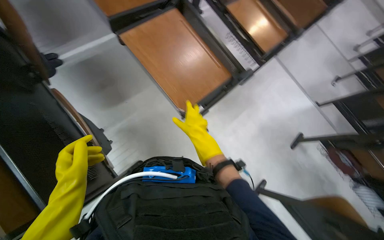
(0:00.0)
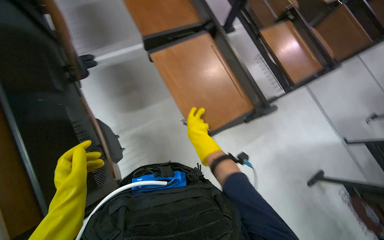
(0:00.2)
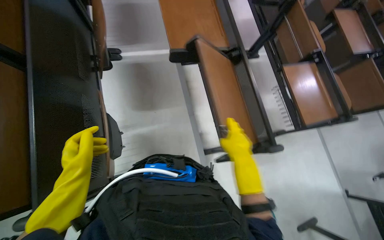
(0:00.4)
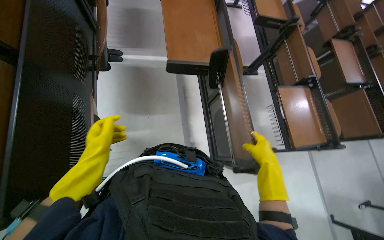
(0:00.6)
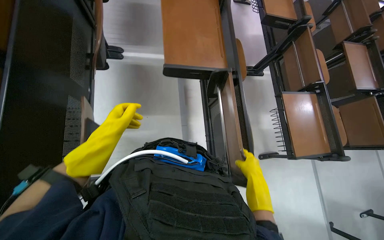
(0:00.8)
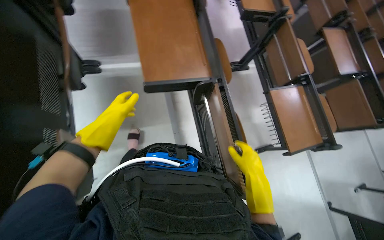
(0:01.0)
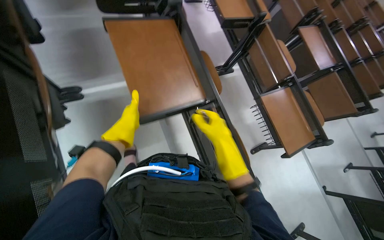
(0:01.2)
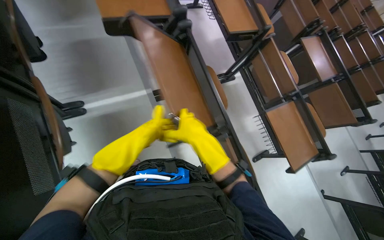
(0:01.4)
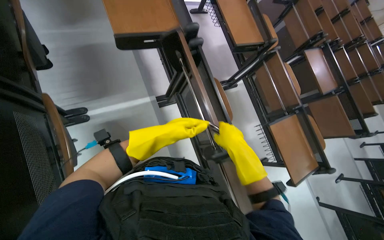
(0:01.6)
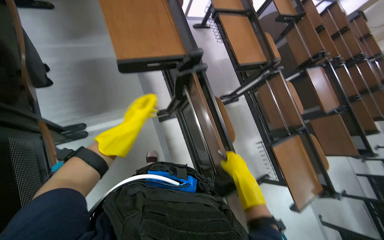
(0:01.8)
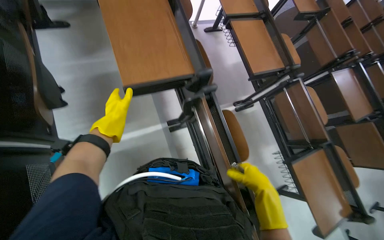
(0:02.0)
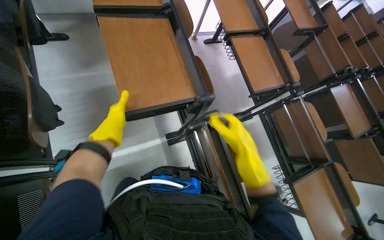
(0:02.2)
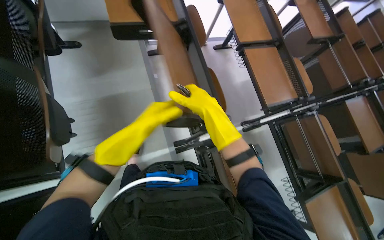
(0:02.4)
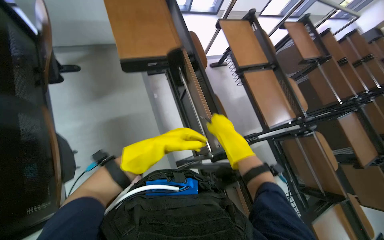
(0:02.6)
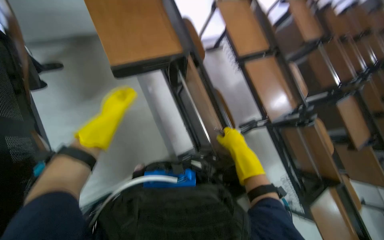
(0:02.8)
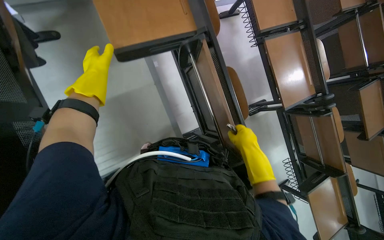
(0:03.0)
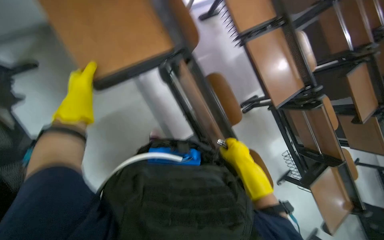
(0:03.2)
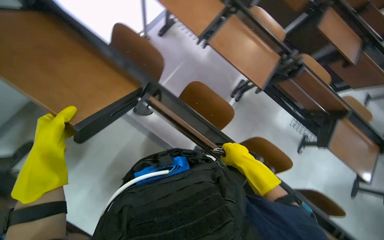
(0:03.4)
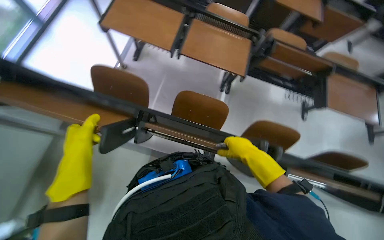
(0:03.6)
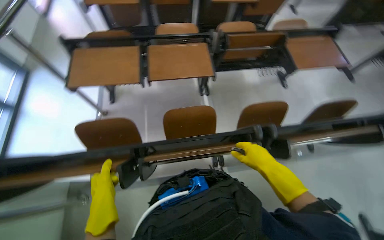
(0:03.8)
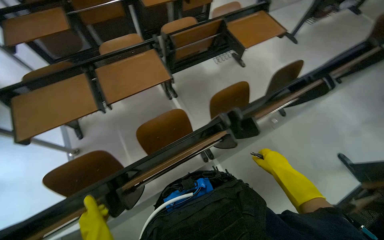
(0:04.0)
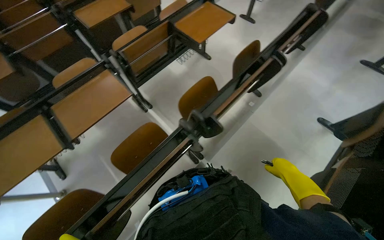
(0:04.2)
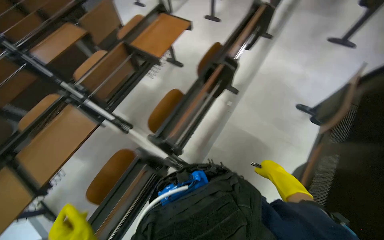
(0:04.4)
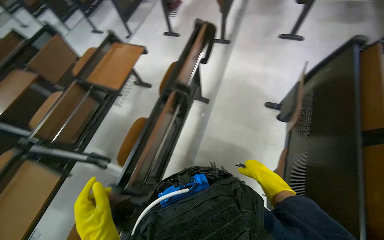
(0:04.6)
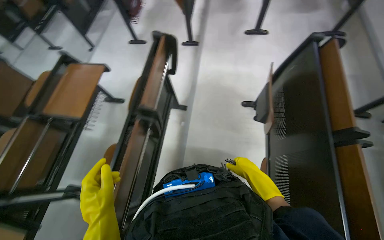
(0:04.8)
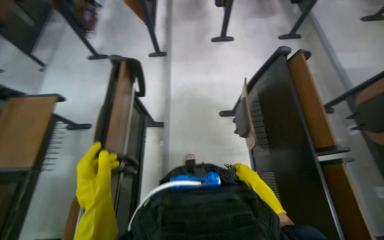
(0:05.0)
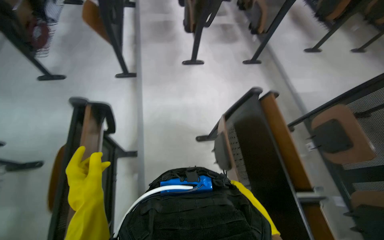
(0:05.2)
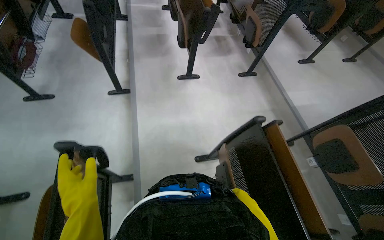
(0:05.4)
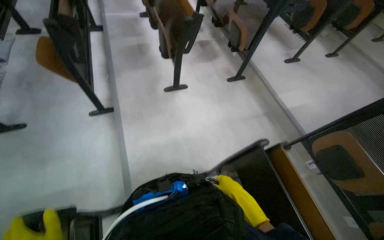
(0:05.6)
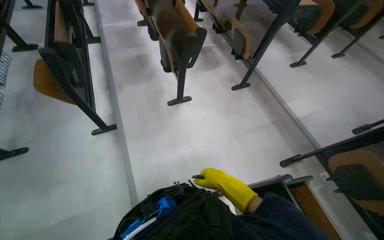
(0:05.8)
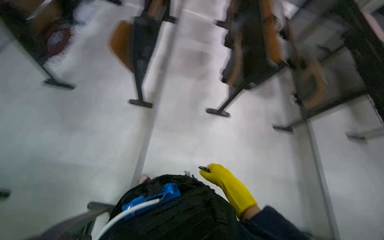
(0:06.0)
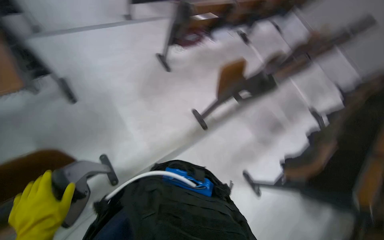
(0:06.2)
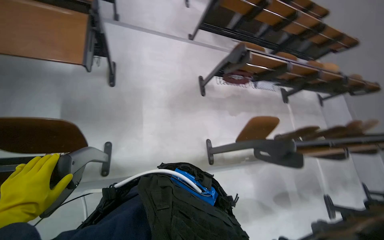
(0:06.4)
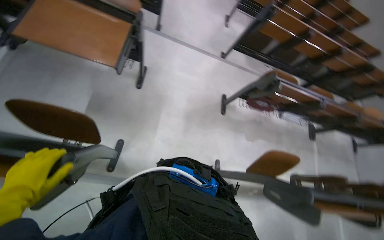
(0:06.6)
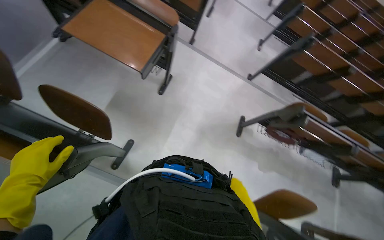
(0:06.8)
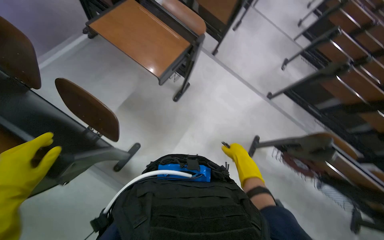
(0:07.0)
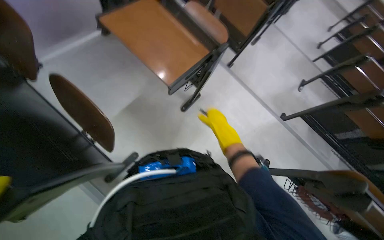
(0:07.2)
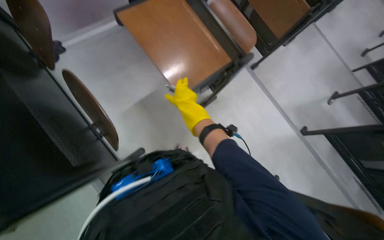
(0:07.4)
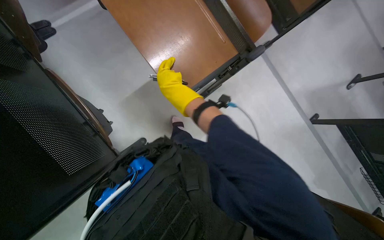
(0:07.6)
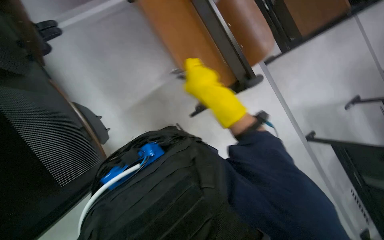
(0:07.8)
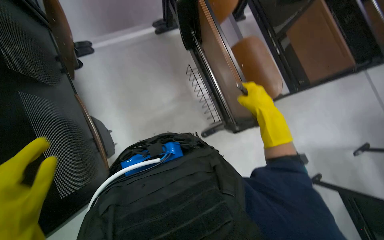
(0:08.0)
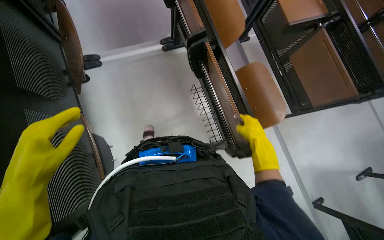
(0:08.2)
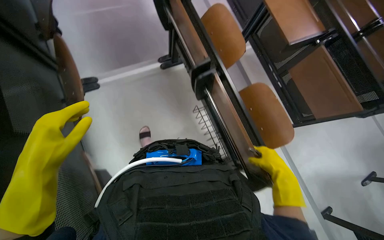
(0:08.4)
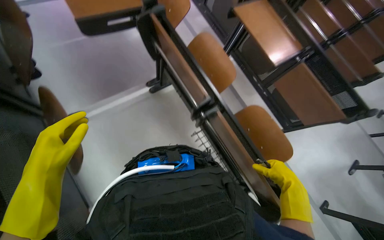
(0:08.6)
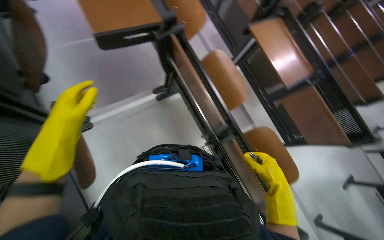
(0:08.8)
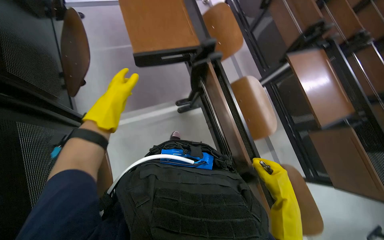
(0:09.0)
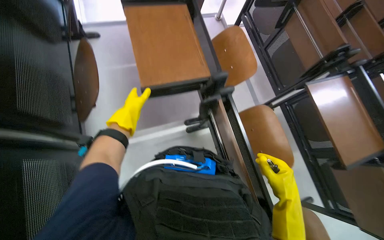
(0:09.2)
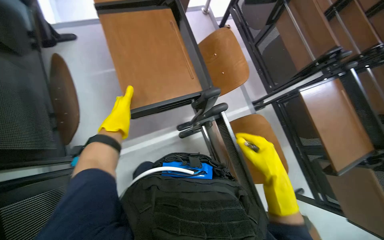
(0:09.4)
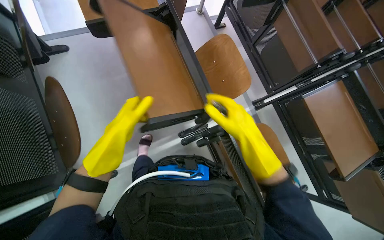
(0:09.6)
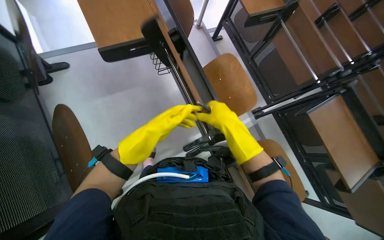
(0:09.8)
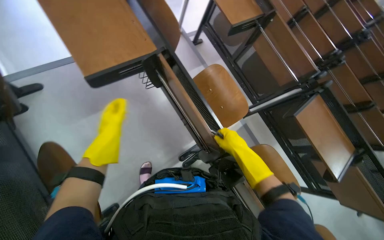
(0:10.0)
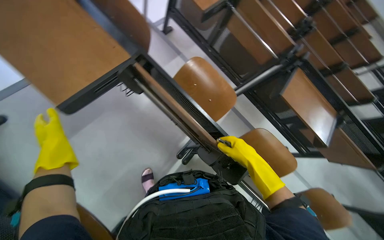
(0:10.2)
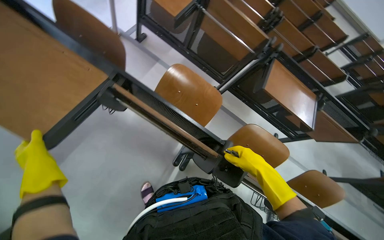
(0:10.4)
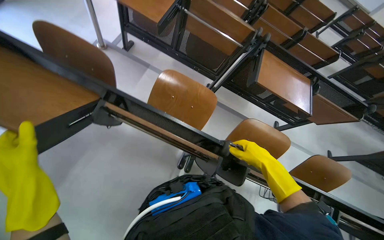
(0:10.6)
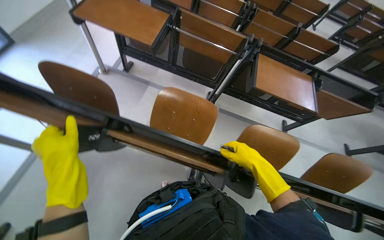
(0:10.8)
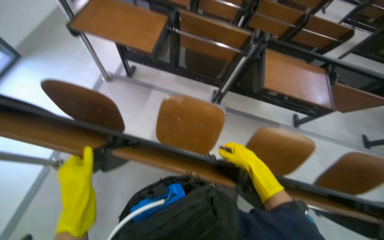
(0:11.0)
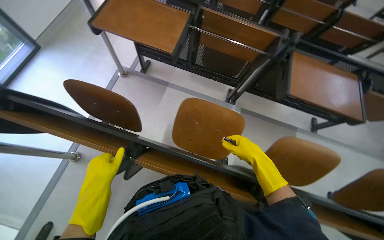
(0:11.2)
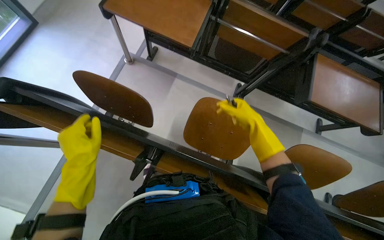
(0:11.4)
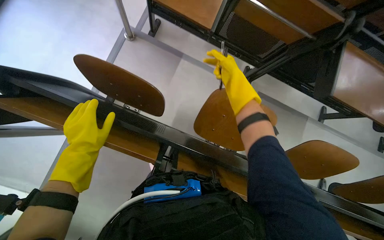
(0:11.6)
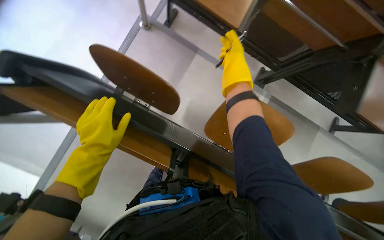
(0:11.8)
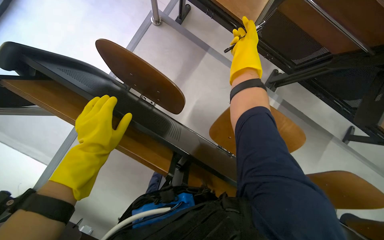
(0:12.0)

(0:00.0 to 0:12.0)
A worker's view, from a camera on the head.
Job: organizing items.
The whole recording: Collecting papers from desks. The worker collects papers and booklets from the classroom desks.
0:00.0 - 0:01.6: The camera is carried roughly 70 cm.
0:01.6 - 0:03.0: The head travels about 80 cm. The view tips downward by approximately 15 degrees.
0:03.0 - 0:04.4: The head travels about 50 cm. The head rotates some 115 degrees to the right.
0:04.4 - 0:06.0: The head travels roughly 1.5 m. The head turns to the right by some 35 degrees.
0:06.0 - 0:07.6: The wearer moves some 70 cm. The head turns to the left by about 115 degrees. The camera pitches upward, by some 25 degrees.
0:07.6 - 0:09.0: The head travels approximately 60 cm. The view tilts approximately 20 degrees upward.
0:09.0 - 0:10.4: The head travels roughly 70 cm. The wearer's head swings some 40 degrees to the right.
0:10.4 - 0:12.0: The wearer moves about 50 cm. The camera pitches downward, by approximately 20 degrees.

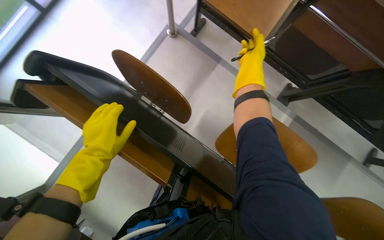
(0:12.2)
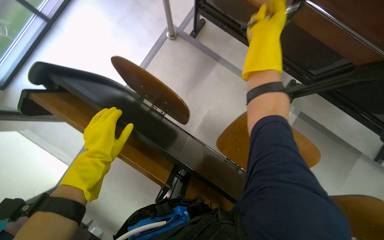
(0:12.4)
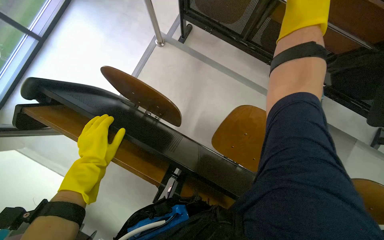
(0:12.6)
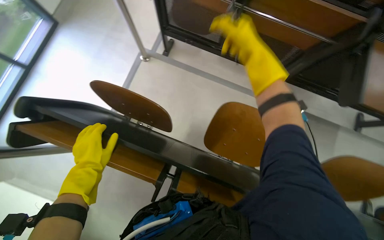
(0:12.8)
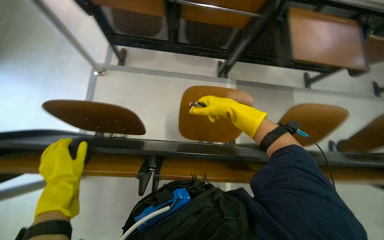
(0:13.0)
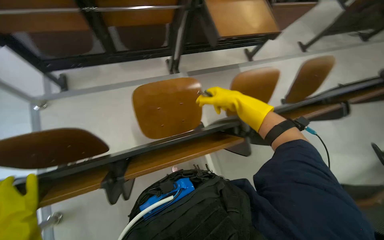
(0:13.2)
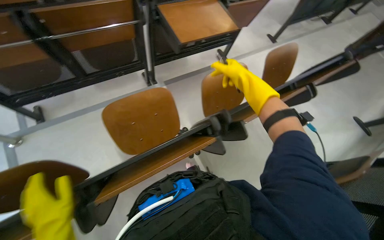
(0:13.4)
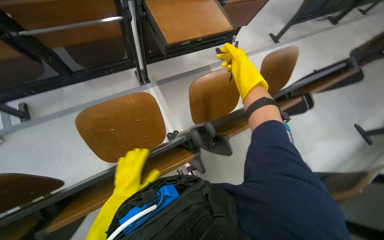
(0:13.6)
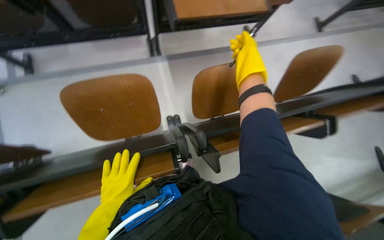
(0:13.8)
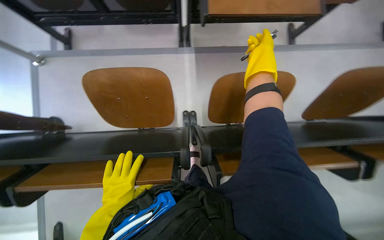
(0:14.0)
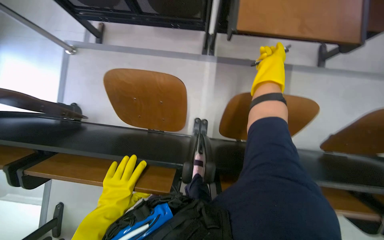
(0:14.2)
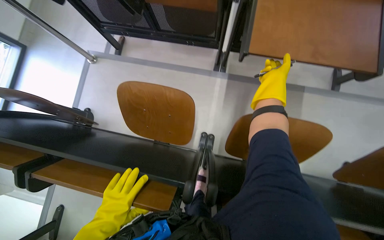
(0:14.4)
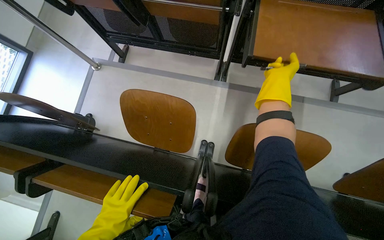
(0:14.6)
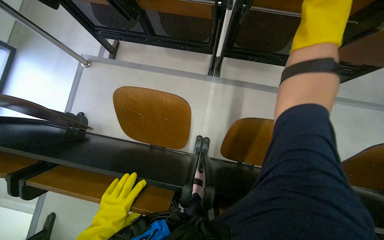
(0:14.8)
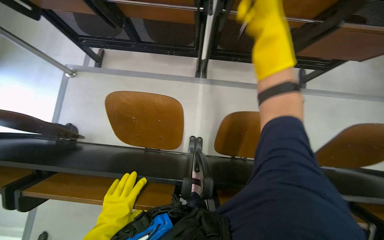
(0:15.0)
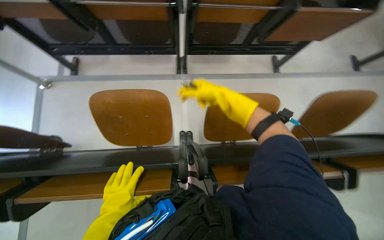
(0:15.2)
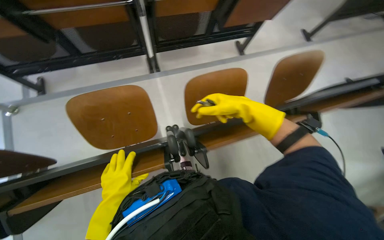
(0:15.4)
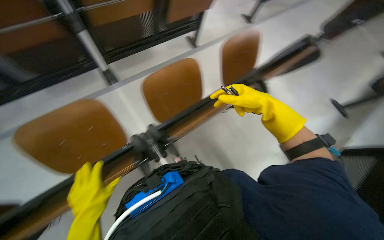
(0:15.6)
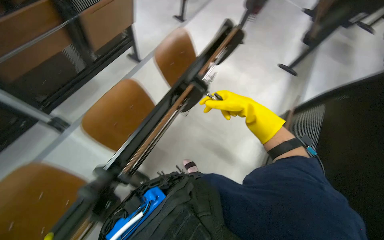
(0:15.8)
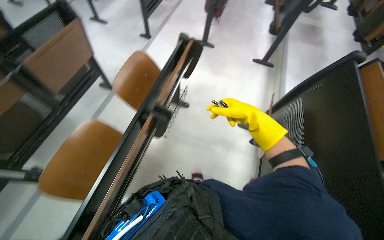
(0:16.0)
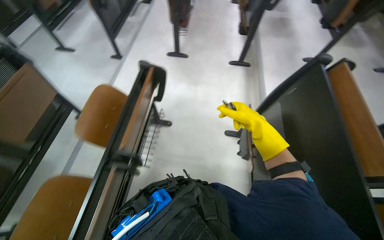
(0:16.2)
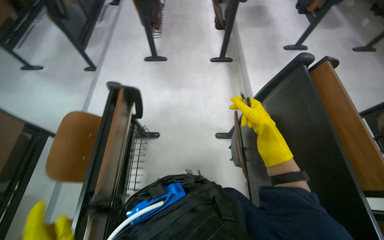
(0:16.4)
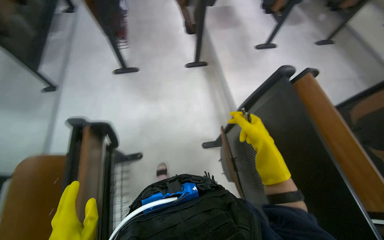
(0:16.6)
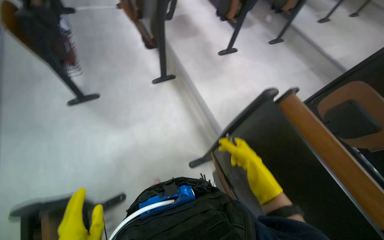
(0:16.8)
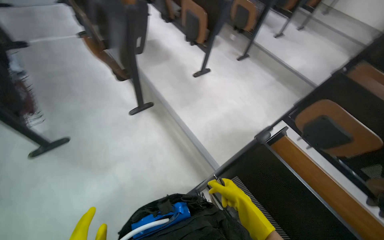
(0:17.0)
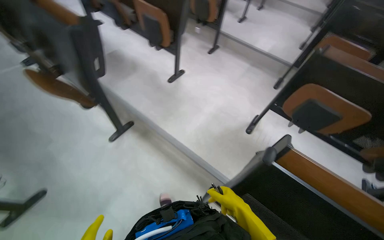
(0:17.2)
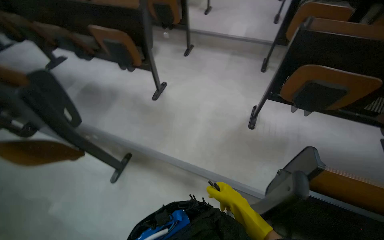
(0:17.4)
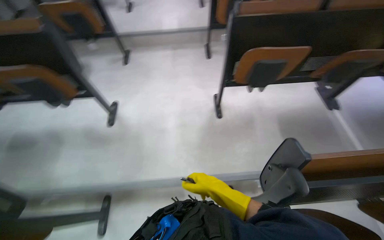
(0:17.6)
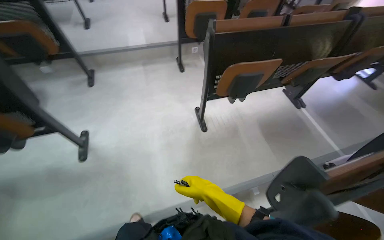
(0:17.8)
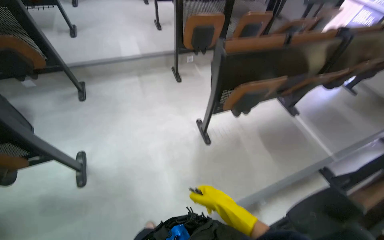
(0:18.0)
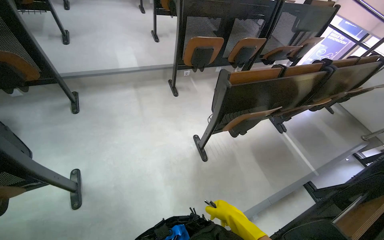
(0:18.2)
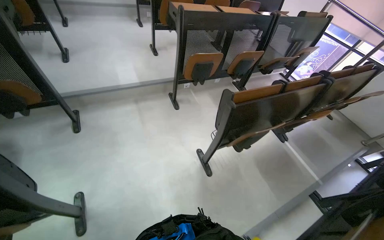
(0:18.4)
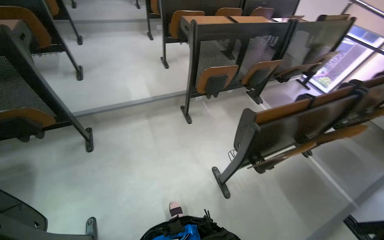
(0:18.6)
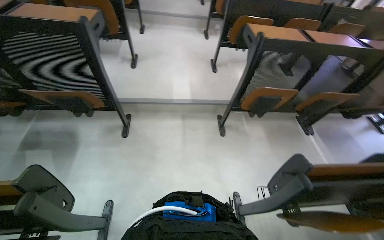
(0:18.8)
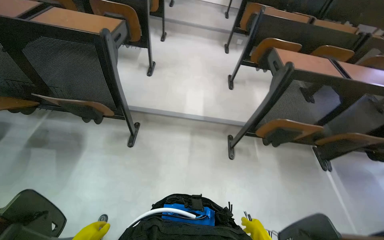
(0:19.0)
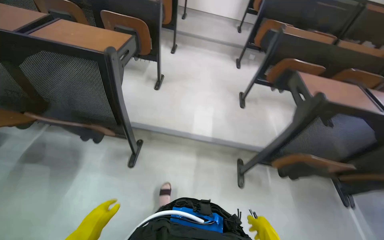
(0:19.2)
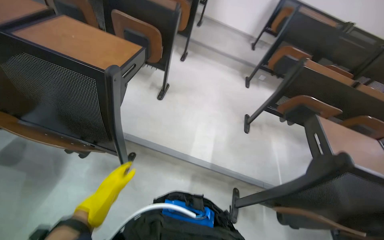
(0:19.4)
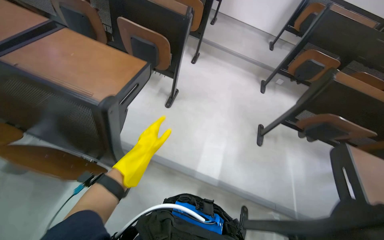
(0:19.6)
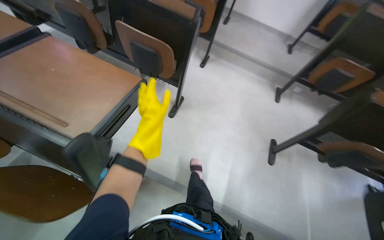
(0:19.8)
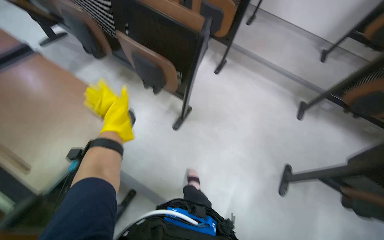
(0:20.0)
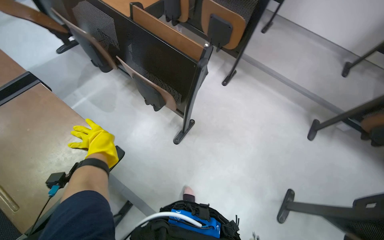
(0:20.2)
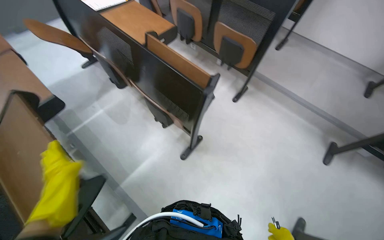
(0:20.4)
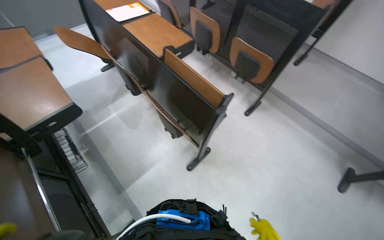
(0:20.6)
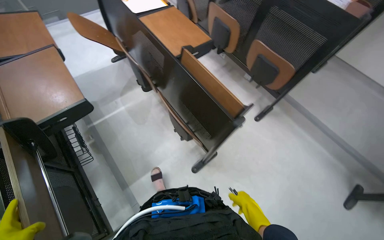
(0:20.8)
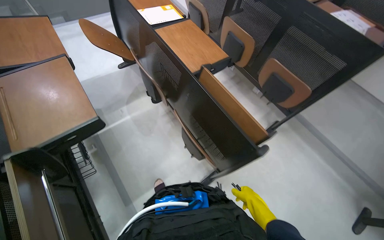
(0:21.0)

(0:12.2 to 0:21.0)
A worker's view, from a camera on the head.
Job: organizing items.
The whole recording: Collecting papers from desks. The worker collects papers and booklets from the classroom desks.
0:12.2 - 0:13.6: The head travels about 50 cm. The head turns to the right by some 65 degrees.
0:15.2 - 0:16.6: The camera is carried some 90 cm. The wearer looks about 100 degrees further to the right.
0:16.6 - 0:18.0: The wearer moves roughly 1 m. The head rotates approximately 100 degrees to the right.
0:18.0 - 0:19.6: The camera is carried some 1.5 m. The wearer looks roughly 40 degrees further to the left.
0:19.6 - 0:21.0: The head travels approximately 80 cm. The head turns to the left by approximately 35 degrees.
